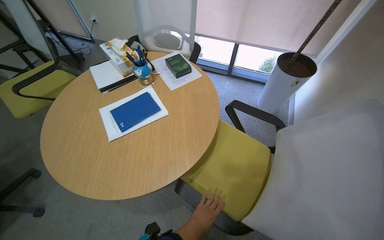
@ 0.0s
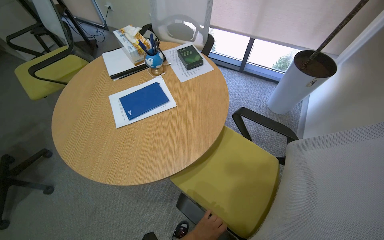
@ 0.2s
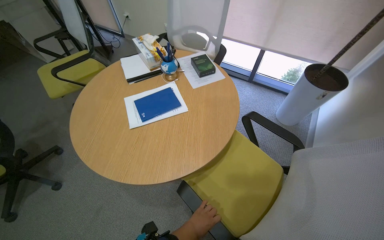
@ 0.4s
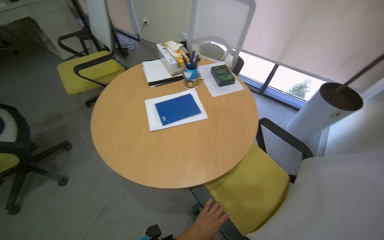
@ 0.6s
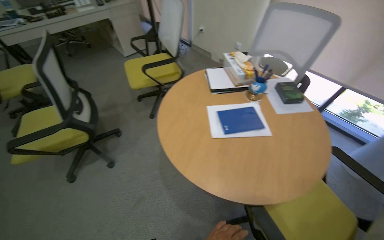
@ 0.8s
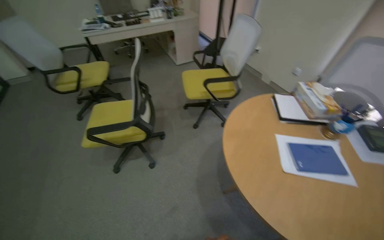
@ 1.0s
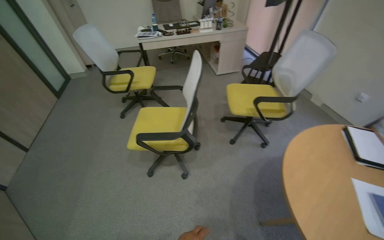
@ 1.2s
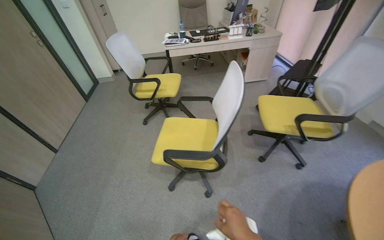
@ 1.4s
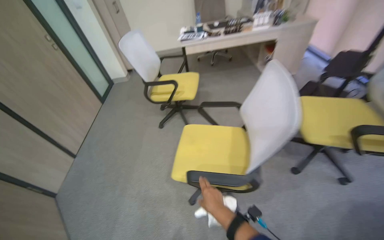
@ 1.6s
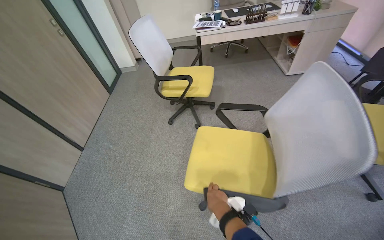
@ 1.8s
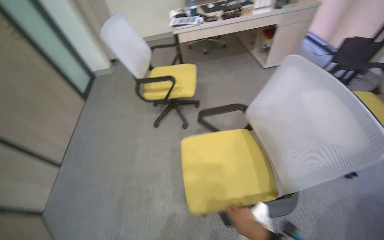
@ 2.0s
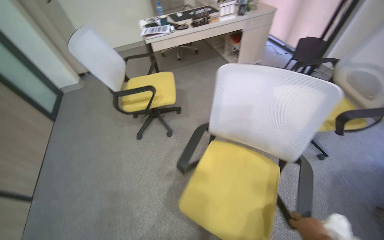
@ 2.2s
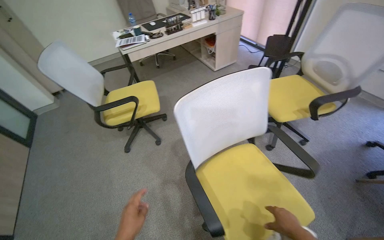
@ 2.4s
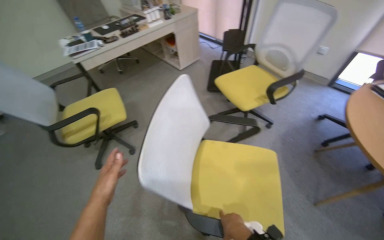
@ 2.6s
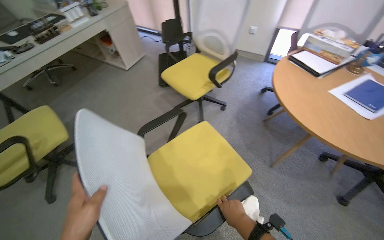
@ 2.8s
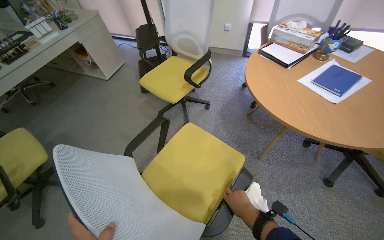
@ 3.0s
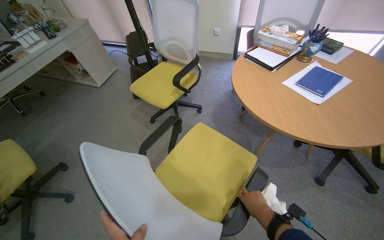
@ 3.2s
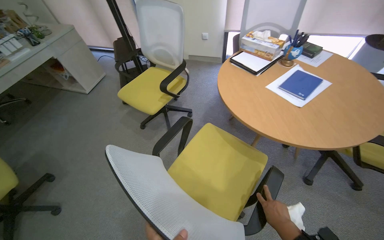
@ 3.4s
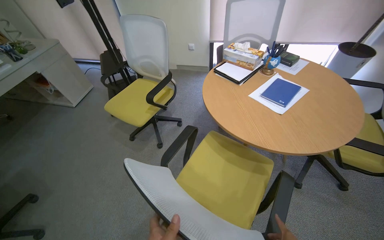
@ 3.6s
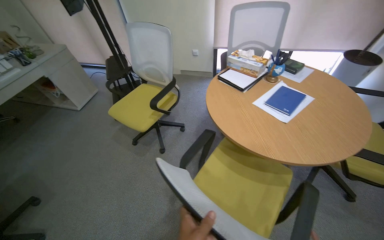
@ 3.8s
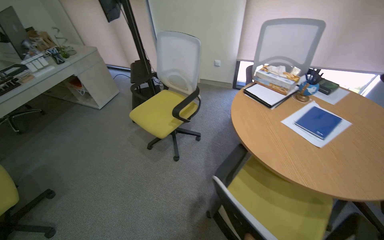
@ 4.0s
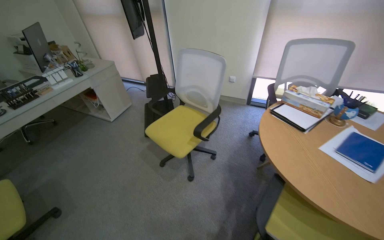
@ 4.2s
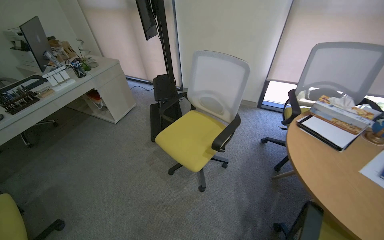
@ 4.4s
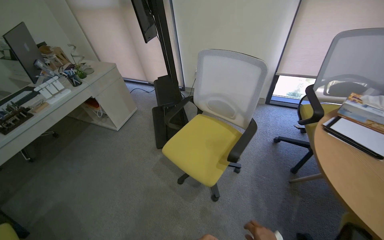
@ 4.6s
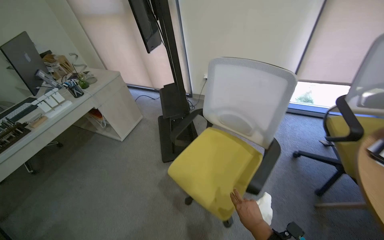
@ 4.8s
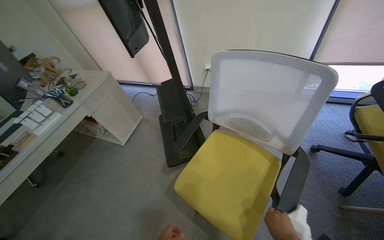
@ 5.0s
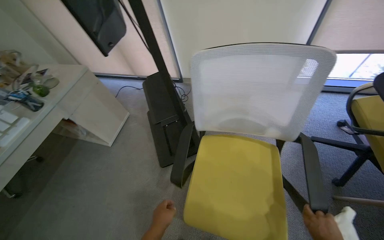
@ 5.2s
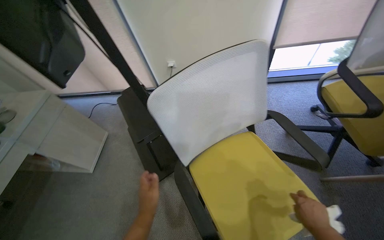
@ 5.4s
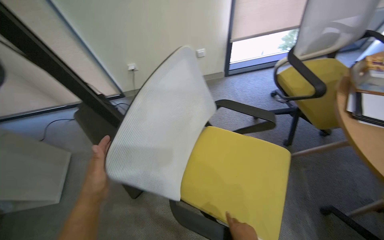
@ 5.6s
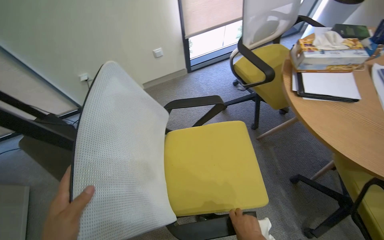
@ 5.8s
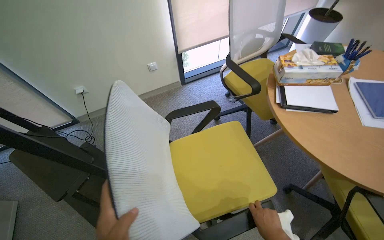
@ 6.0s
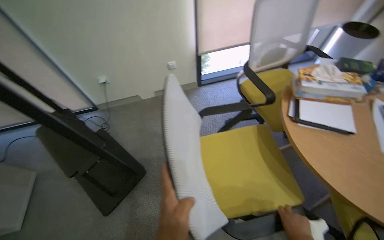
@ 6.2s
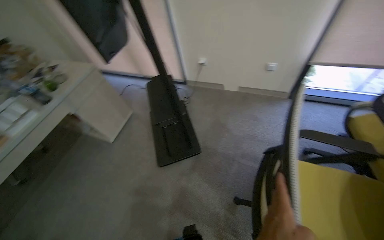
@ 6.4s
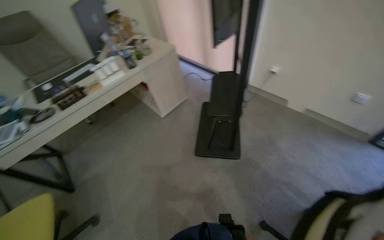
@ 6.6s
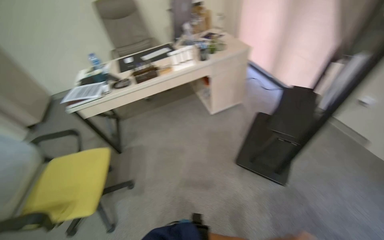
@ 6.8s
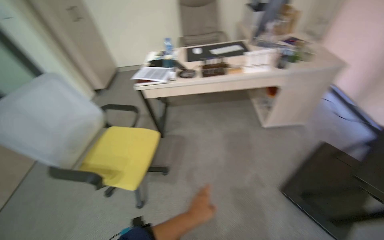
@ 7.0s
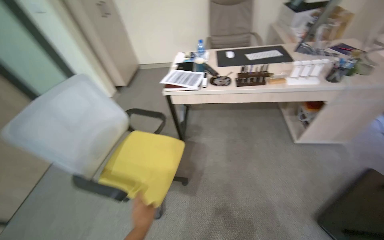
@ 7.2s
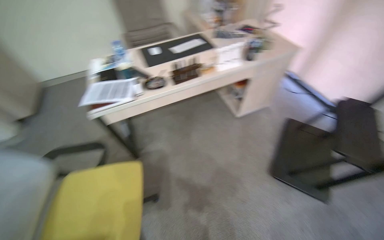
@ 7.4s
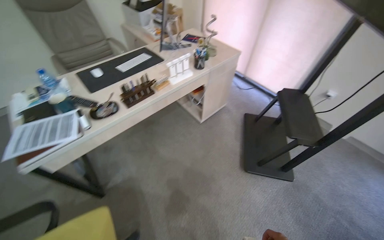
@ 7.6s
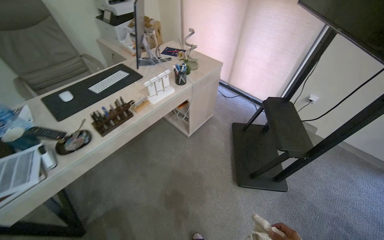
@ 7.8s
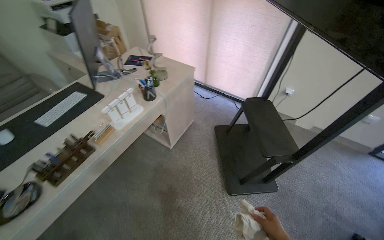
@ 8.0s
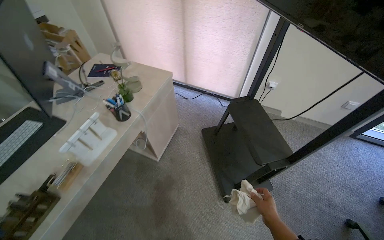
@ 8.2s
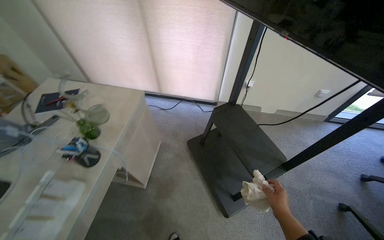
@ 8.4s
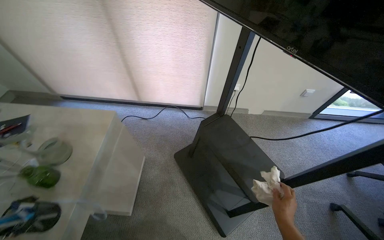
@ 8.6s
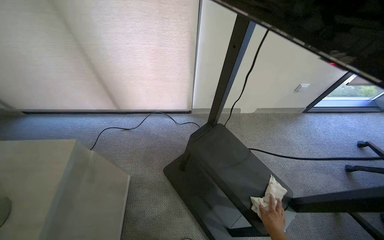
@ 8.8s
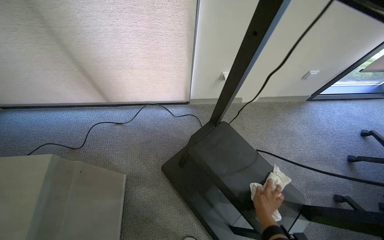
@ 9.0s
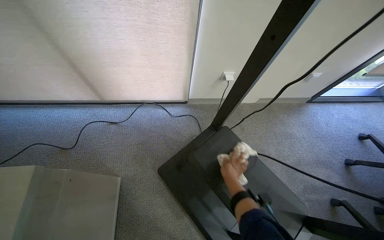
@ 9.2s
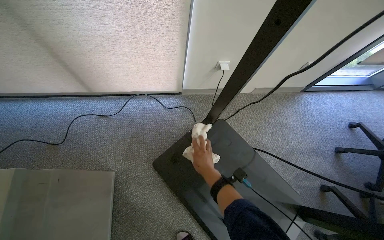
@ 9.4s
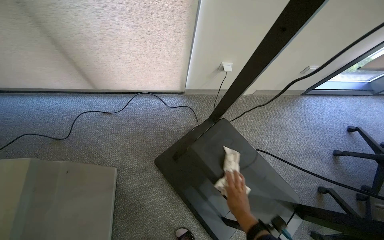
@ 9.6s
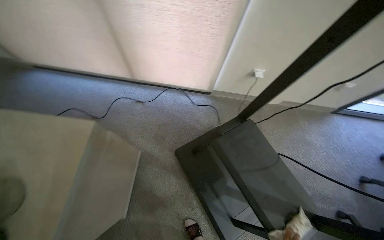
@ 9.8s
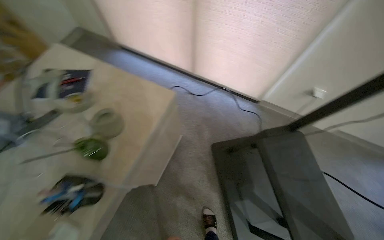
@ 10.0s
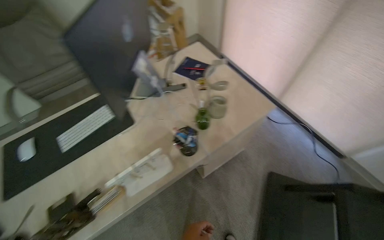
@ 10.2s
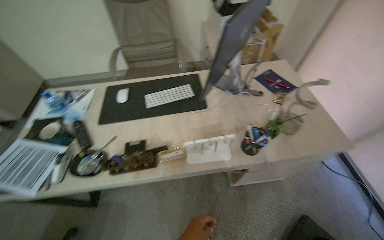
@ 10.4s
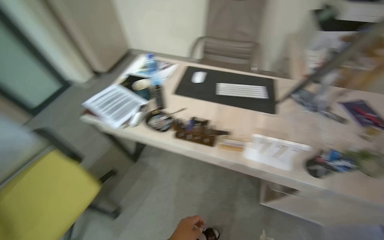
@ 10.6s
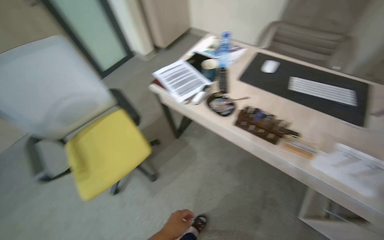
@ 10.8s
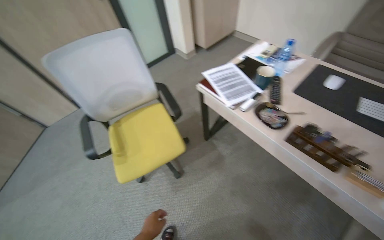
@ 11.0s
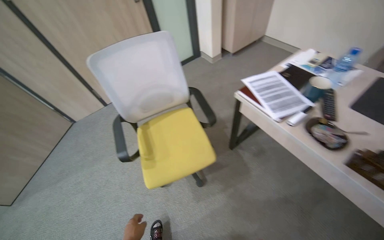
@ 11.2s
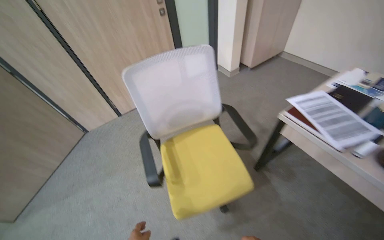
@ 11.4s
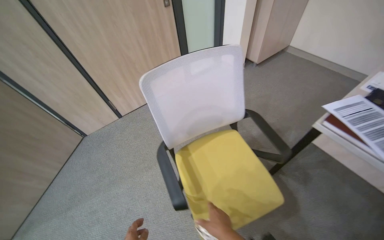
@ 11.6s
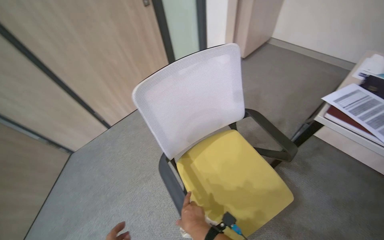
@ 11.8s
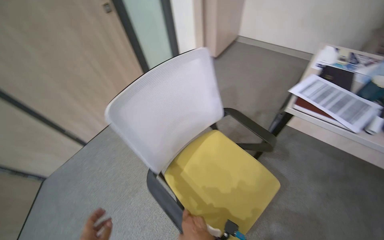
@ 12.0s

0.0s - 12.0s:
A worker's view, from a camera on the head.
Job: wiping surfaces.
The whole recording: Cleaning office room. The worker cleans various surfaces in an office, including door handles, cabinet handles, and desk surfaces, and empties the trash bin.
0.0s - 1.6s: The camera is carried approximately 1 m. The wearer's head swings approximately 60 degrees to the left.
1.6s - 3.0s: The head turns to the right by some 65 degrees.
4.4s - 6.0s: The camera is carried approximately 60 cm. The wearer's head swings some 50 degrees to the right.
6.0s - 7.6s: The camera travels some 80 cm. The wearer looks about 75 degrees further to the left.
7.6s - 9.0s: The camera travels about 1 m. The head rotates some 55 degrees to the right.
9.0s - 10.4s: The camera is carried approximately 60 cm. The wearer's head swings approximately 90 degrees to the left.
10.4s - 12.0s: The camera is carried some 1 m. The wearer's head swings about 45 degrees to the left.

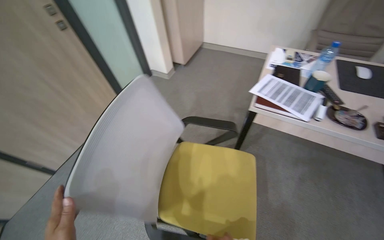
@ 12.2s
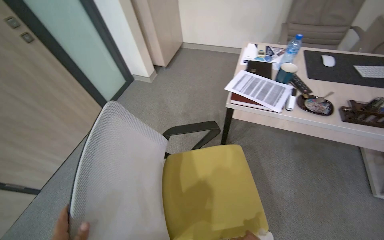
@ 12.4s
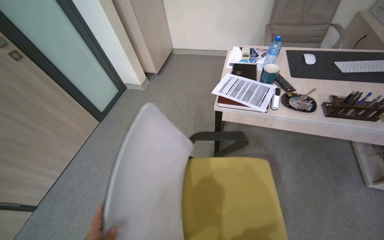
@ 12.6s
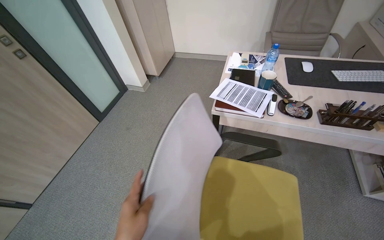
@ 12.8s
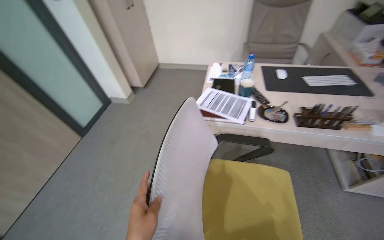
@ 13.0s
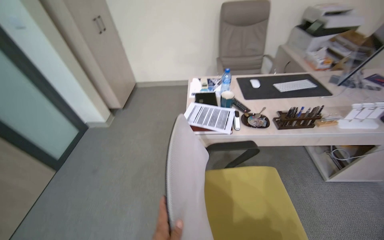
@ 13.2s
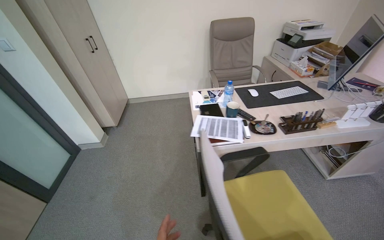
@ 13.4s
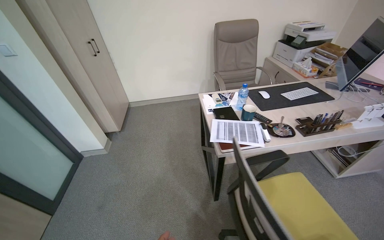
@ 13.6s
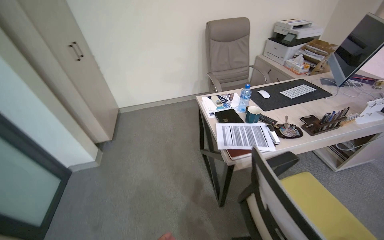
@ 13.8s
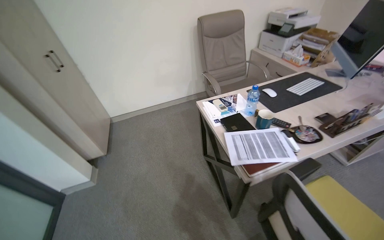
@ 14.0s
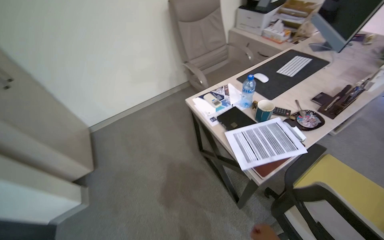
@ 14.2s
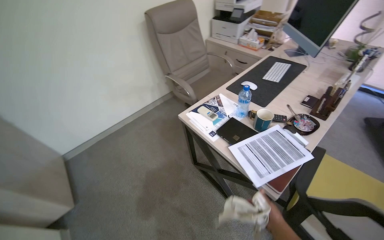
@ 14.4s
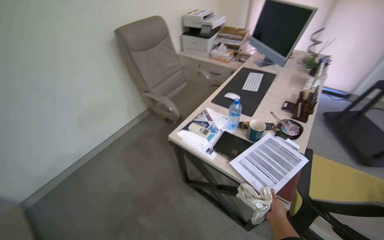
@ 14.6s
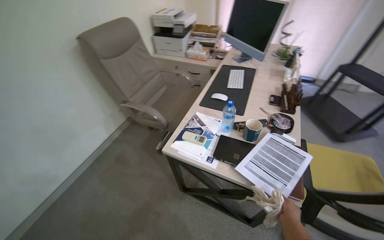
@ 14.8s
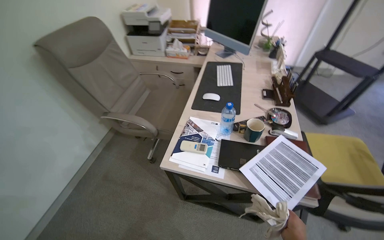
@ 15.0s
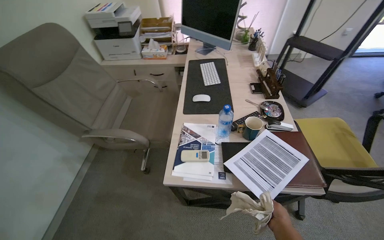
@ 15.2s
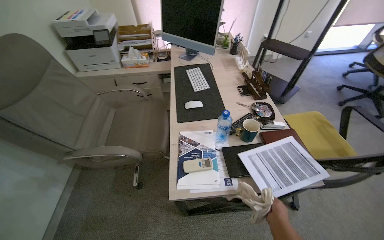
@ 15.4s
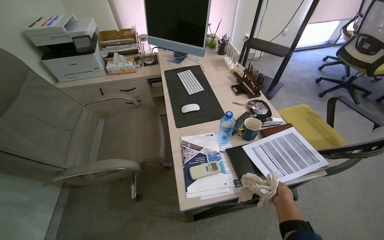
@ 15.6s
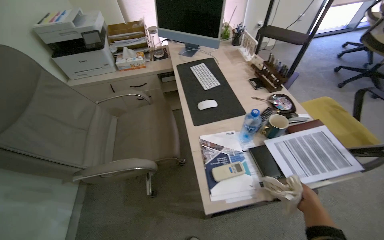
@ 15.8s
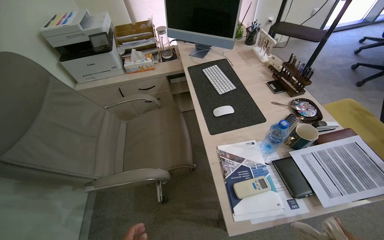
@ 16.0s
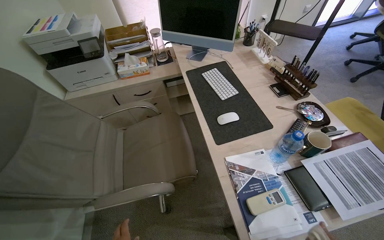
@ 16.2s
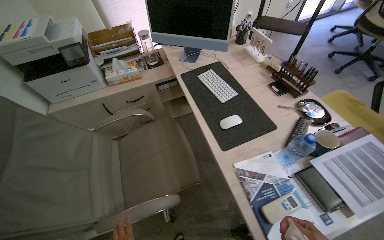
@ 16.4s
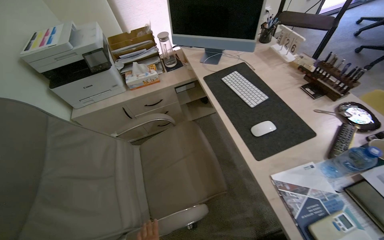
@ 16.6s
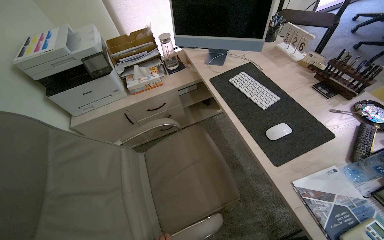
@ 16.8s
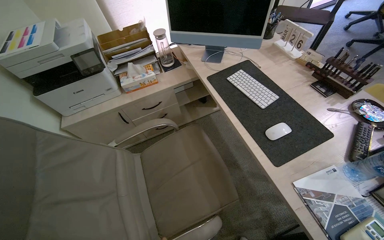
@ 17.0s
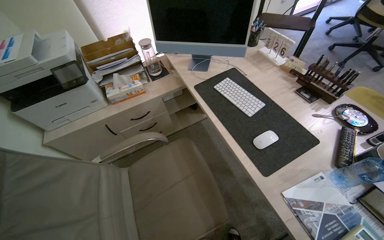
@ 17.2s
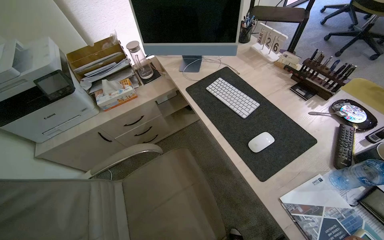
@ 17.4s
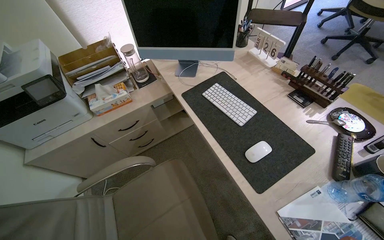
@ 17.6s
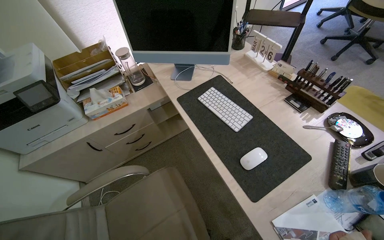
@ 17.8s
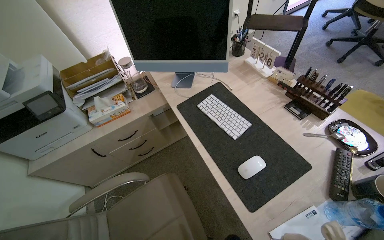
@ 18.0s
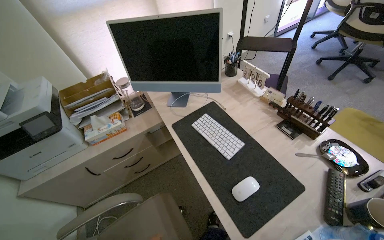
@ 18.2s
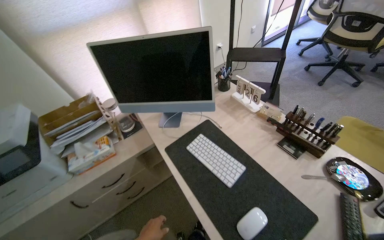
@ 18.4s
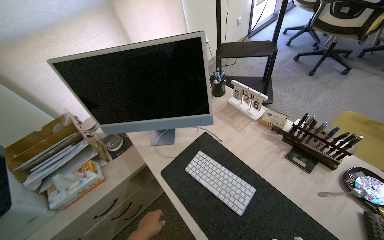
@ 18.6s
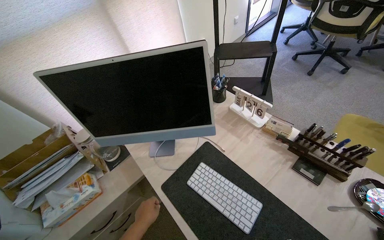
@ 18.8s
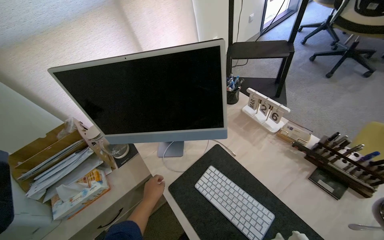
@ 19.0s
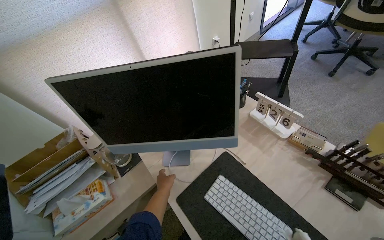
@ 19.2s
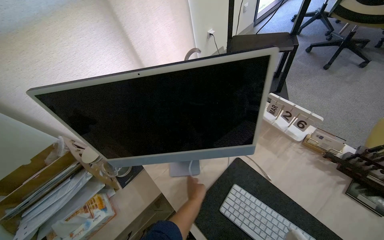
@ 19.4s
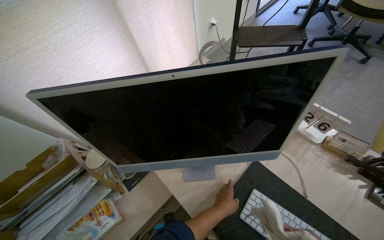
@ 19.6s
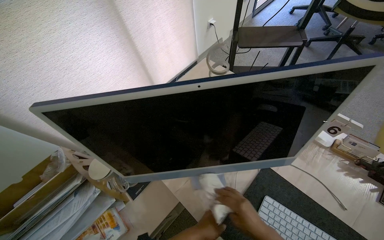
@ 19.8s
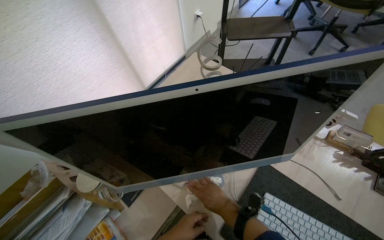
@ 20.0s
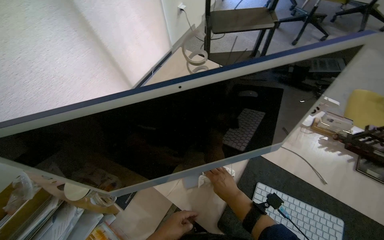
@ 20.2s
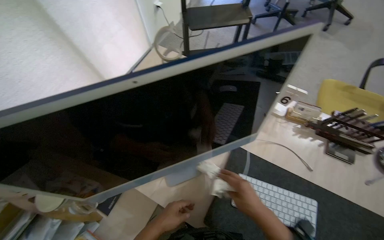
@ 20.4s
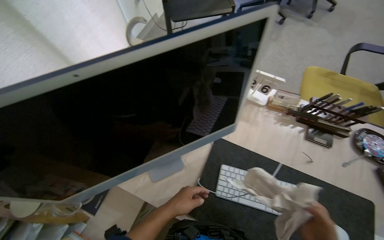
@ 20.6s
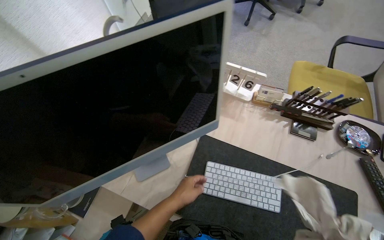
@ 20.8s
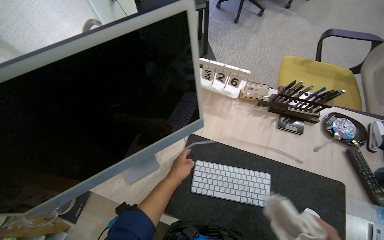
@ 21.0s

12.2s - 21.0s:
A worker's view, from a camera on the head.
Job: wiping surfaces.
The whole recording: Cleaning office room. The worker cleans various surfaces in an office, including door handles, cabinet handles, and desk surfaces, and empties the trash bin.
12.2s - 13.6s: The head rotates approximately 35 degrees to the right. The wearer looks roughly 15 degrees further upward.
13.6s - 15.2s: The wearer moves approximately 90 cm. The head turns to the right by about 75 degrees.
15.2s - 16.6s: The head travels approximately 60 cm. The head rotates roughly 25 degrees to the right.
18.0s - 19.6s: The wearer moves about 60 cm. The wearer's head swings some 15 degrees to the right.
19.6s - 21.0s: The wearer looks about 25 degrees further to the right.
